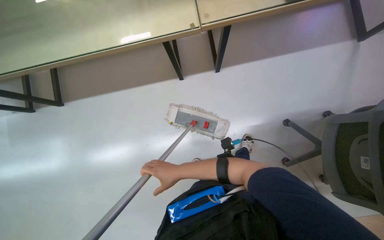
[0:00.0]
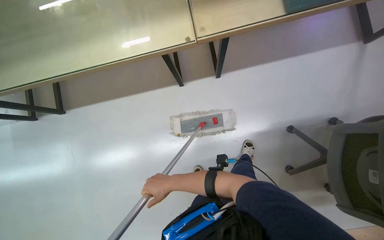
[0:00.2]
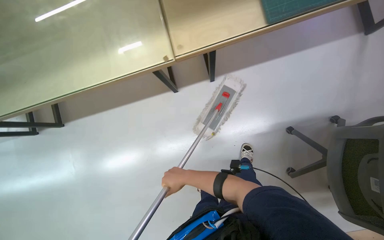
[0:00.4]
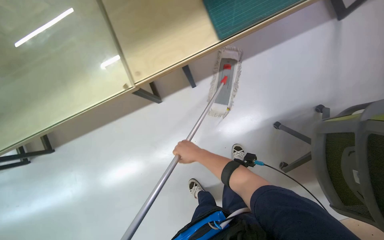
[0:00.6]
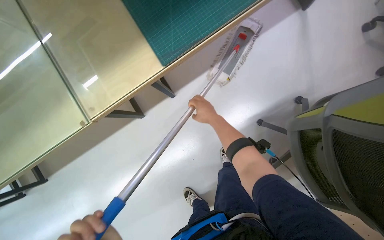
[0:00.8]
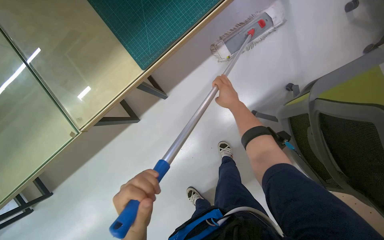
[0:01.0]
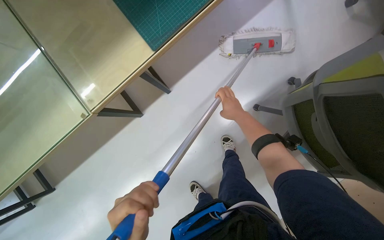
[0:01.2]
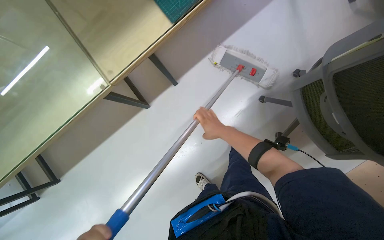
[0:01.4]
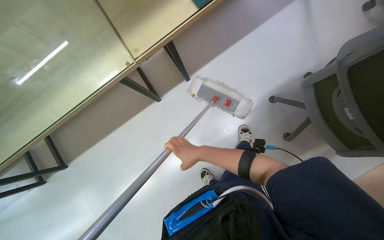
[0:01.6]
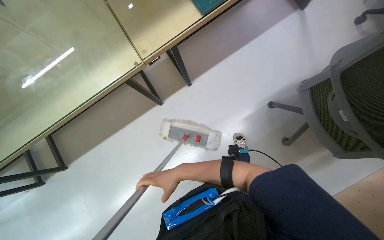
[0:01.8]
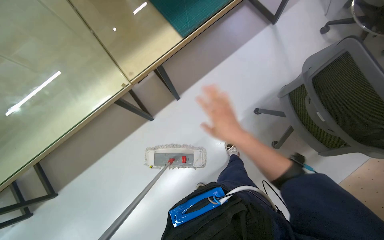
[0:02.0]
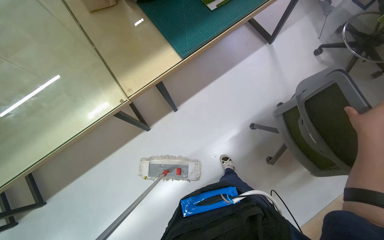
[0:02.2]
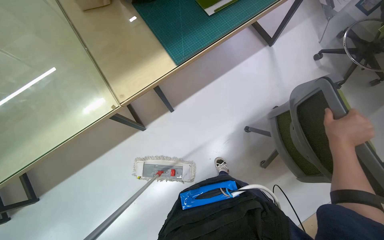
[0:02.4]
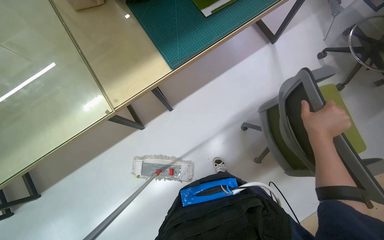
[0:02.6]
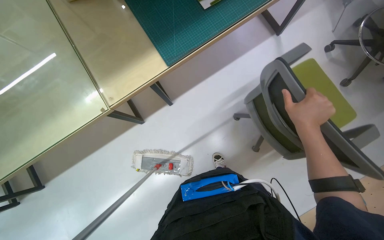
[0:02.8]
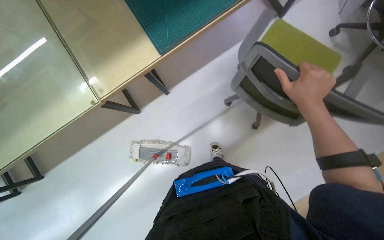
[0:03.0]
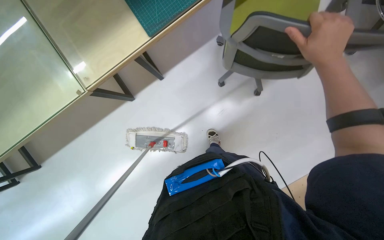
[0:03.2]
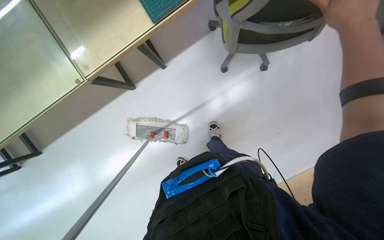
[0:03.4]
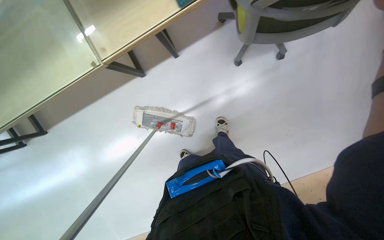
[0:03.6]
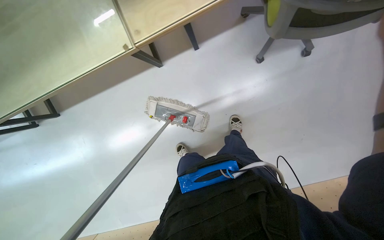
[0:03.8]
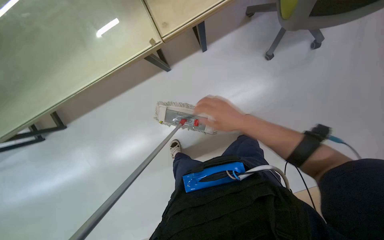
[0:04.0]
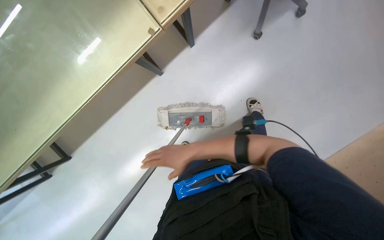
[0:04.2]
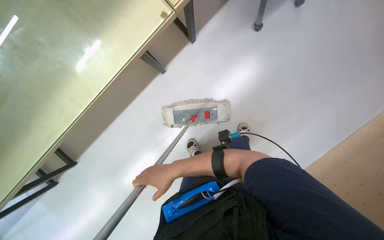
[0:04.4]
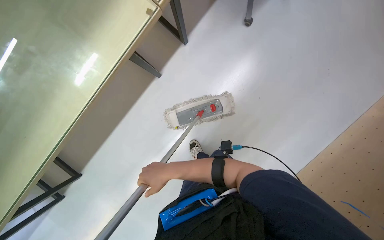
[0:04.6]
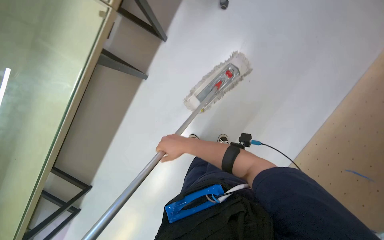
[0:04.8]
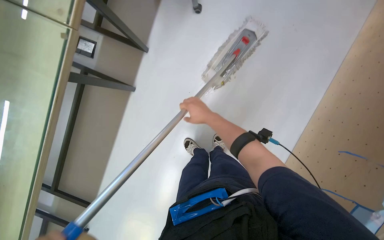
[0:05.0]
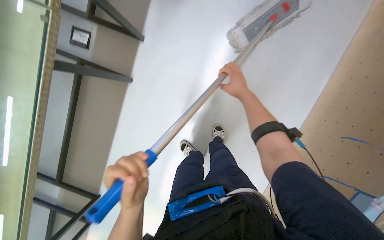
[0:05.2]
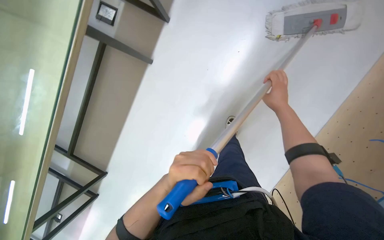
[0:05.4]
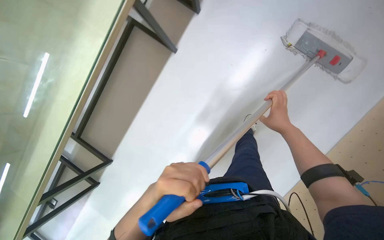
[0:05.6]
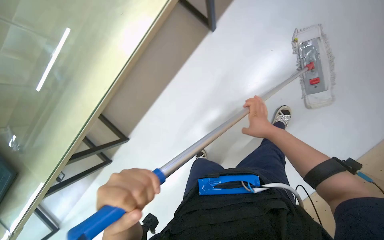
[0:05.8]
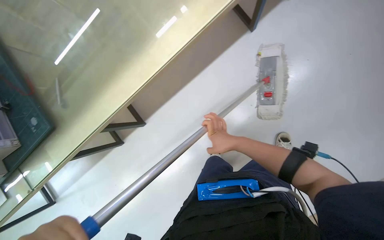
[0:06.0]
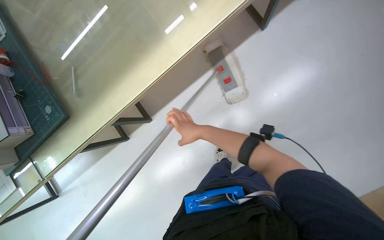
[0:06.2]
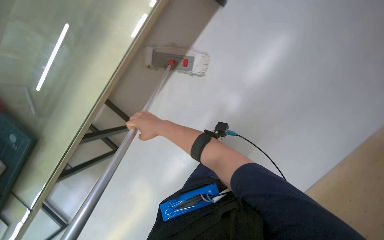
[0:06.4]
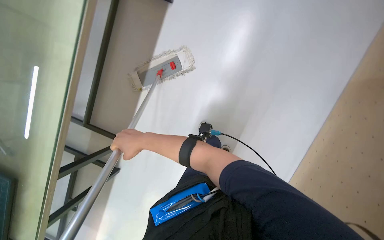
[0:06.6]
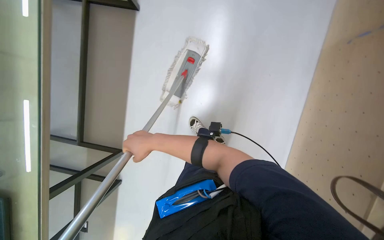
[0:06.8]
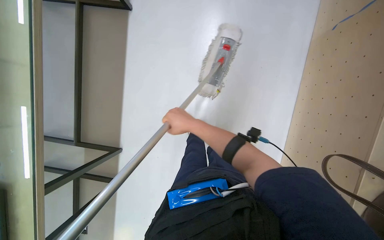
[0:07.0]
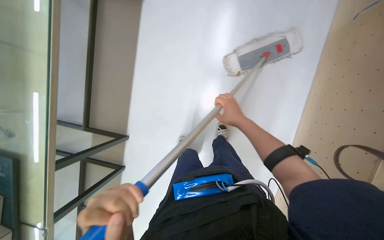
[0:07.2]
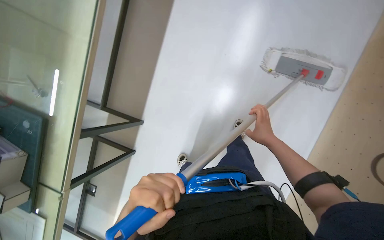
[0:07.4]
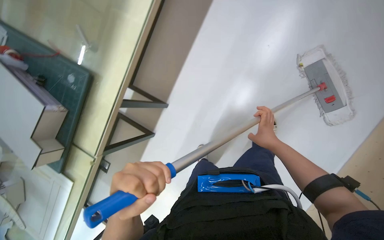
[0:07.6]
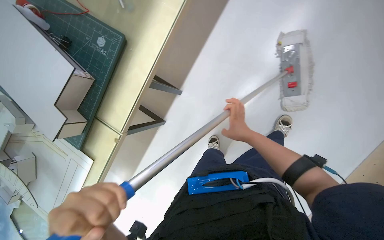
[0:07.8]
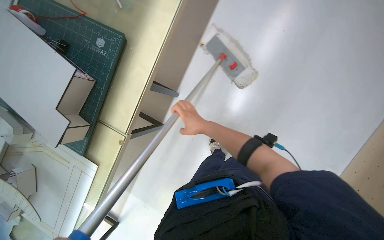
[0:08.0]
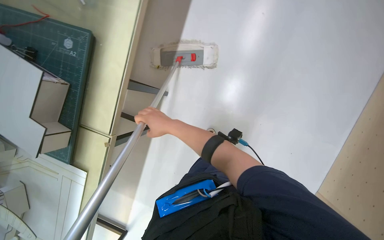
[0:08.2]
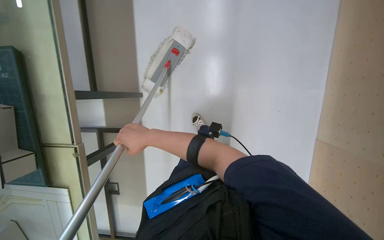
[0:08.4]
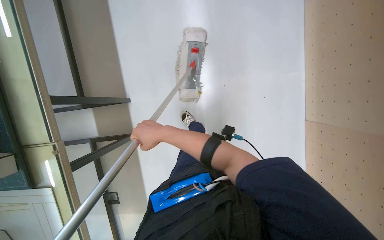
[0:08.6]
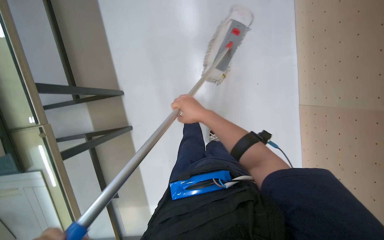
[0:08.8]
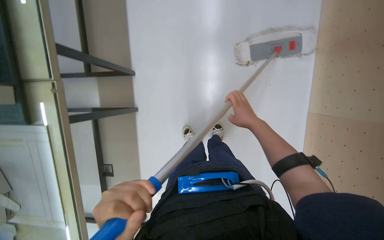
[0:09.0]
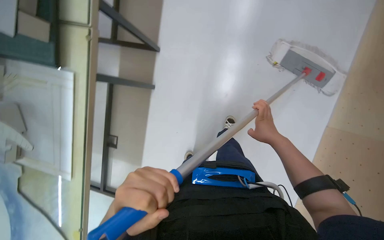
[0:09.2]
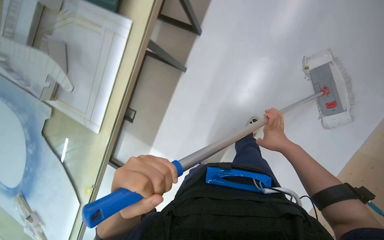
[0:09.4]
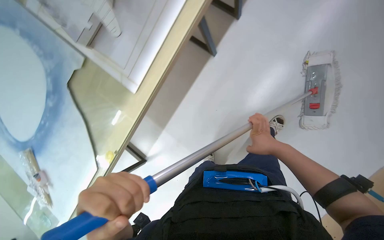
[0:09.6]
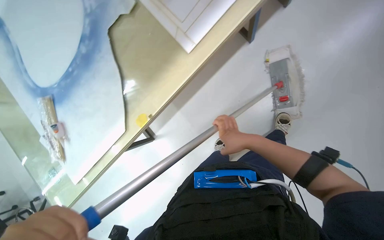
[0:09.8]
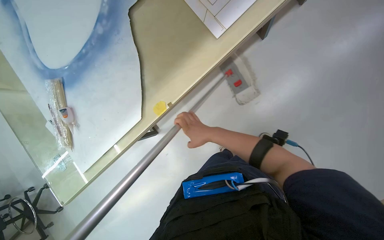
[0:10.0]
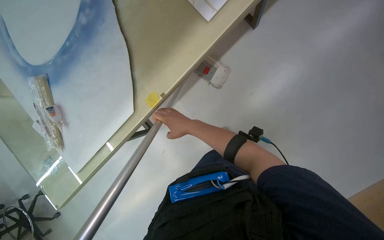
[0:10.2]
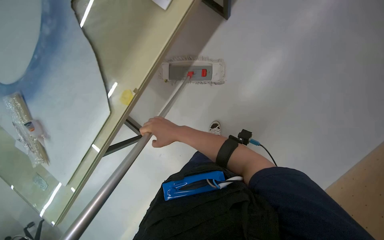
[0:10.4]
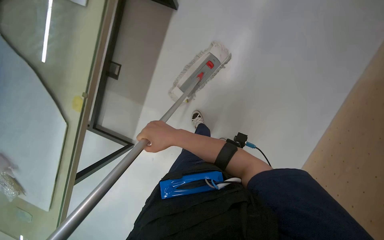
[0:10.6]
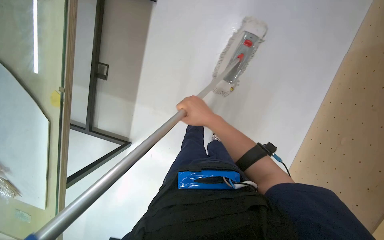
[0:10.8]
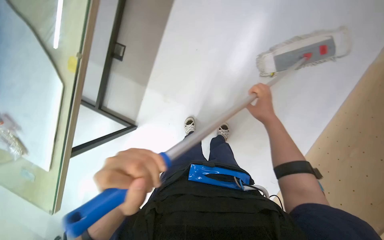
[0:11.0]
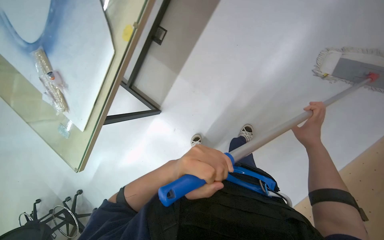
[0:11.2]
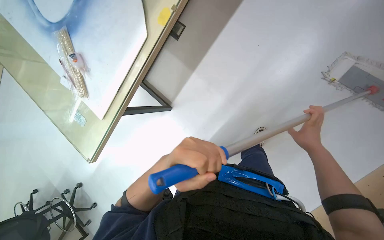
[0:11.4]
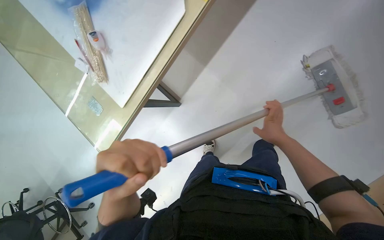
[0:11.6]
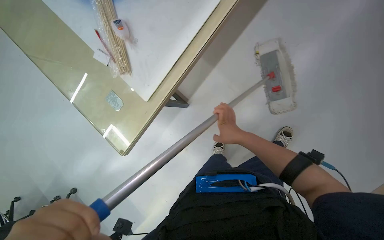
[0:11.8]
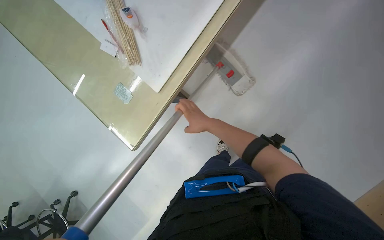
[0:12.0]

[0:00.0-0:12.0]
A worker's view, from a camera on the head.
Job: mopping floor.
The whole recording: Mopping office floor. The worker mops the office floor, moving chairs and opening a glass door to clean the entire area.
0:00.0 to 0:01.6: The scene turns about 25 degrees counterclockwise in the picture. The right hand travels to the right by about 10 cm, and goes up the picture and returns, approximately 40 cm each way.
0:03.0 to 0:04.4: The camera is carried approximately 40 cm.
0:06.0 to 0:07.6: The right hand moves farther from the camera, roughly 15 cm.
0:07.6 to 0:09.0: The right hand goes to the left and returns, approximately 40 cm each way.
0:09.0 to 0:10.4: The right hand is displaced to the left by some 25 cm.
0:10.4 to 0:12.0: The camera is carried to the left, about 60 cm.

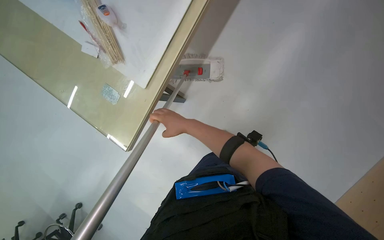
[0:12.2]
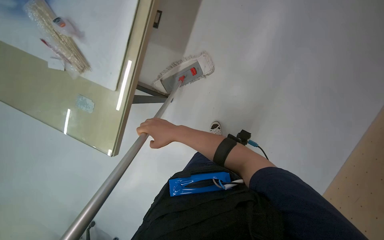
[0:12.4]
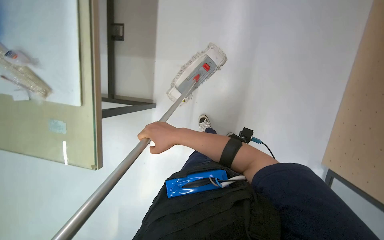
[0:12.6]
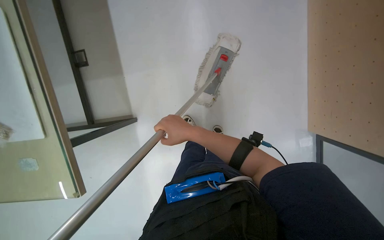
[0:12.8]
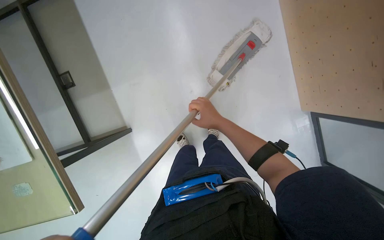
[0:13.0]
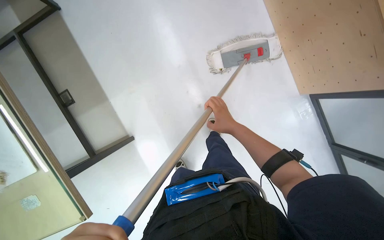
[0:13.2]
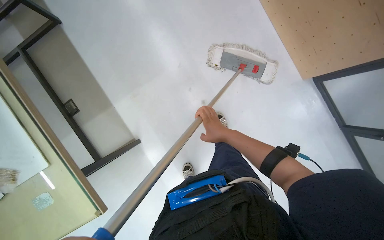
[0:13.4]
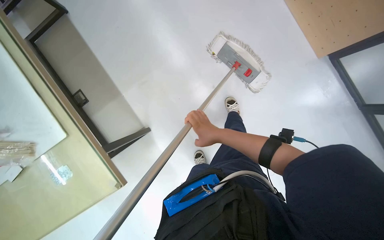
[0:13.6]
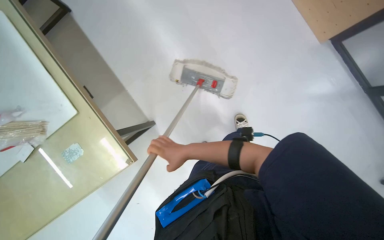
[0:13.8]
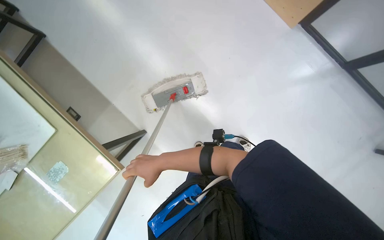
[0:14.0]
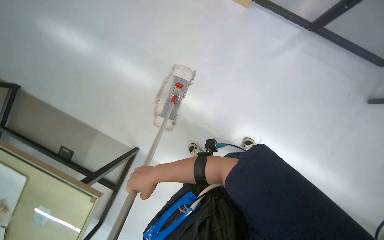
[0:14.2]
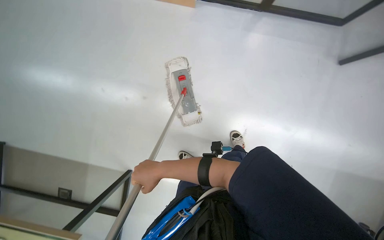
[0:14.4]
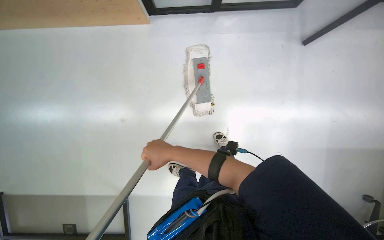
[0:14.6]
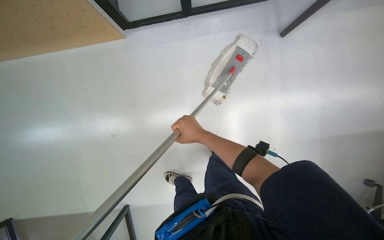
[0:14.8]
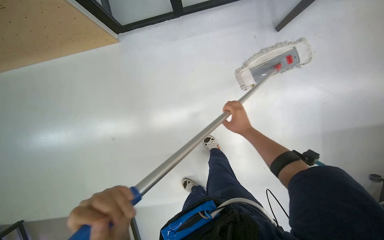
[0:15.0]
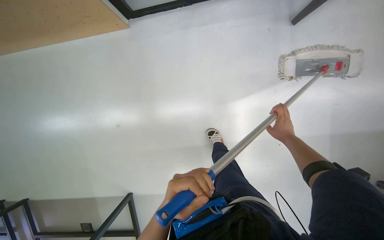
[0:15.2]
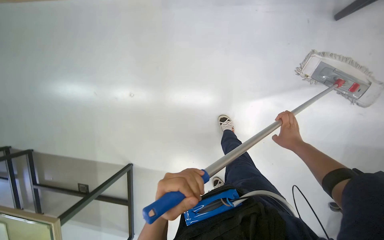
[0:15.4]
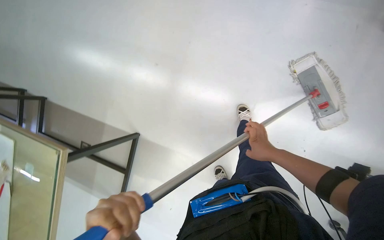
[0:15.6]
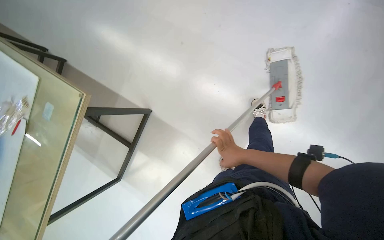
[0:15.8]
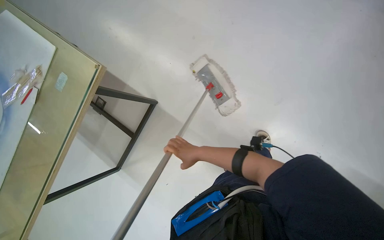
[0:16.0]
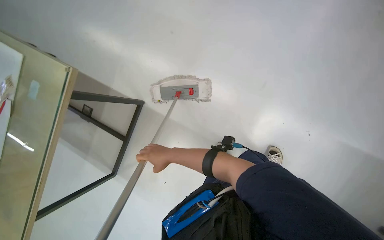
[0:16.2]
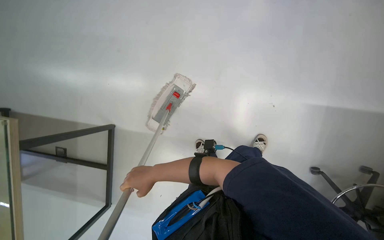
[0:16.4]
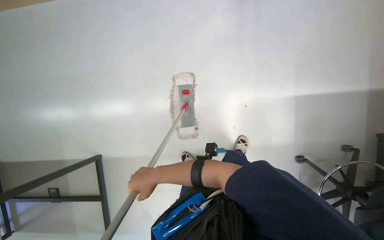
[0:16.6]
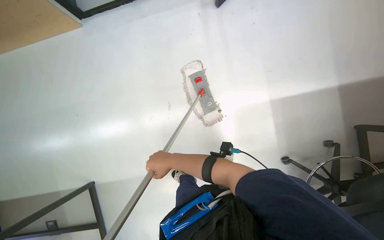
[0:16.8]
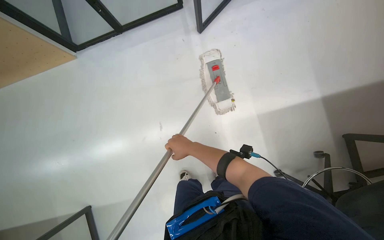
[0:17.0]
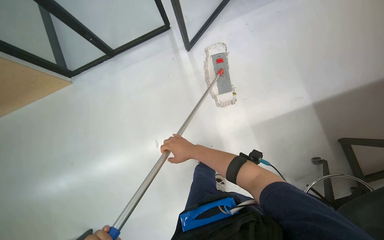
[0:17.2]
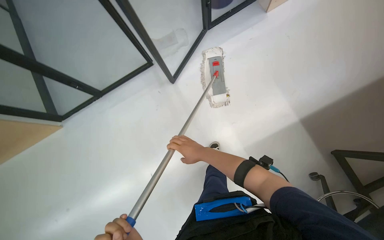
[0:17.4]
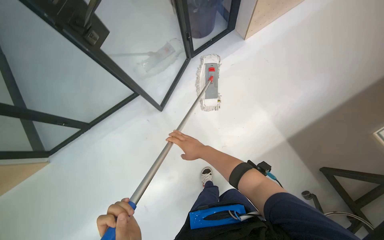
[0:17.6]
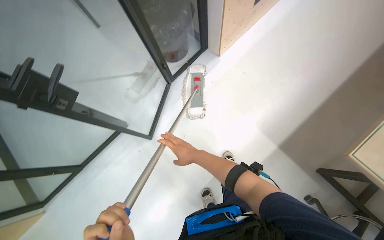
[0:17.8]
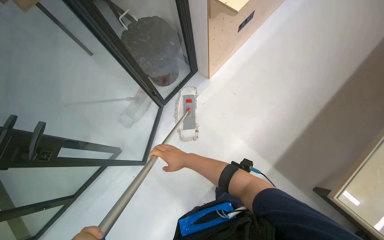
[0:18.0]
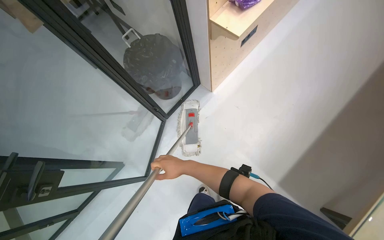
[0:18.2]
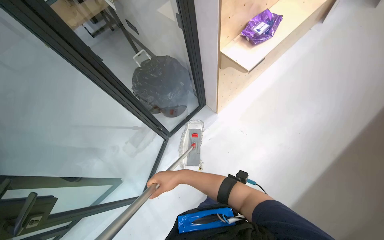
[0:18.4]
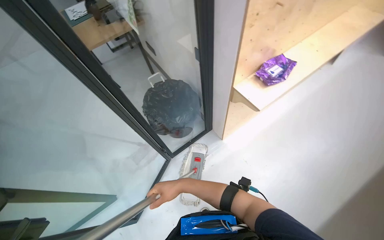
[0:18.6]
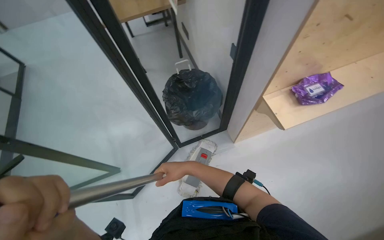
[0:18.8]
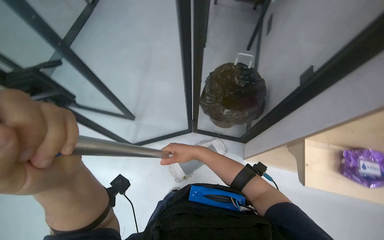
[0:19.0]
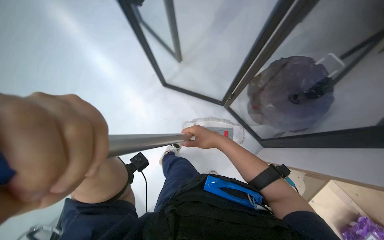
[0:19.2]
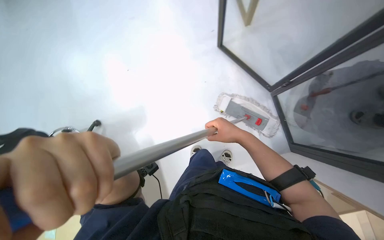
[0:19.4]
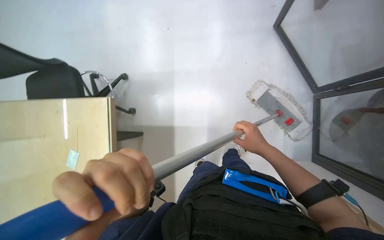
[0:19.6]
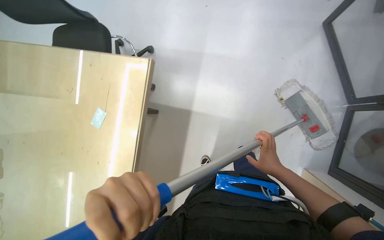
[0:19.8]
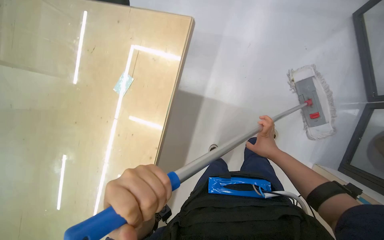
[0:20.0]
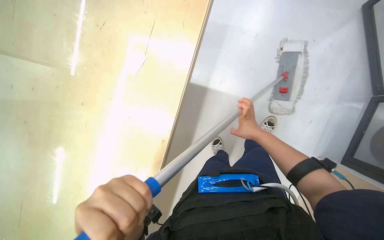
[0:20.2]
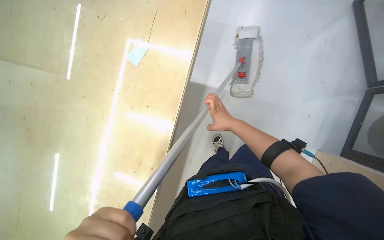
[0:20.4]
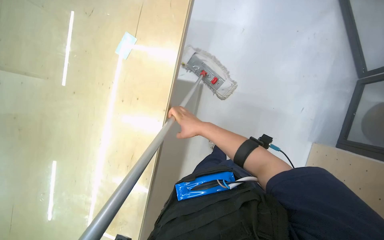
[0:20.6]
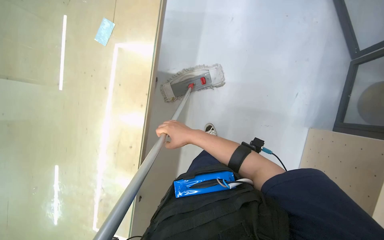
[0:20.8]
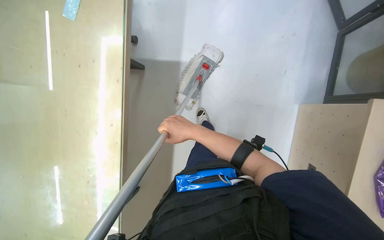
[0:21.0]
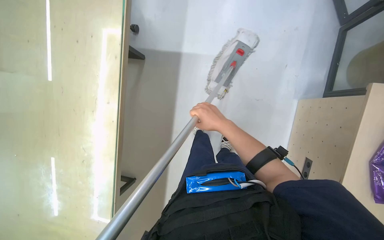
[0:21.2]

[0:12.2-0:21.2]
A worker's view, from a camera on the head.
Job: mopping floor.
The whole recording: Mopping office floor. The worker mops the office floor, moving chairs and opening a glass door to clean the entire area.
0:12.2 to 0:13.8: The scene rotates counterclockwise by approximately 25 degrees. The right hand heads down the picture, covering about 20 cm, and goes to the right and returns, about 10 cm each way.
0:13.8 to 0:15.2: The wearer looks roughly 20 degrees further downward.
0:15.2 to 0:16.6: The right hand travels to the left by some 40 cm.
0:18.2 to 0:19.8: The head turns to the left by roughly 150 degrees. The view tilts some 35 degrees downward.
0:19.8 to 0:21.2: The view swings about 20 degrees to the right. The view tilts about 20 degrees downward. The right hand shifts roughly 15 cm to the left and up the picture.
